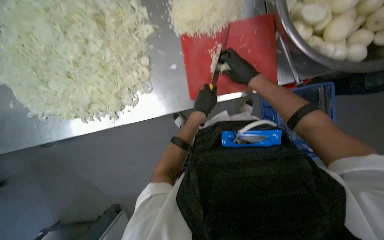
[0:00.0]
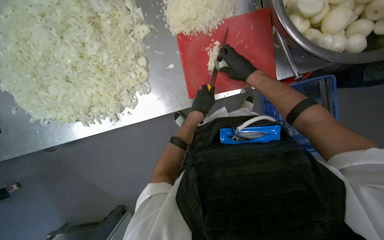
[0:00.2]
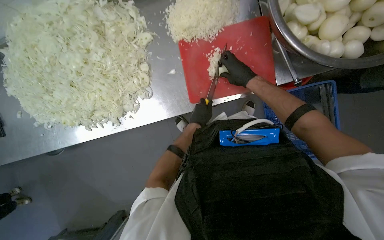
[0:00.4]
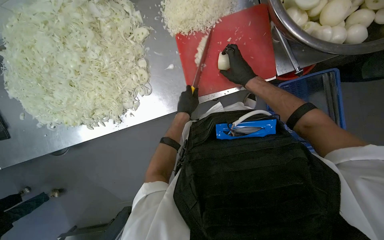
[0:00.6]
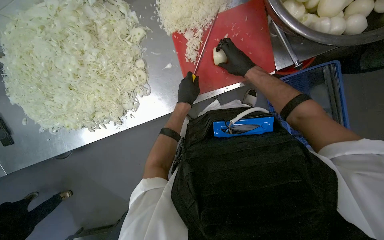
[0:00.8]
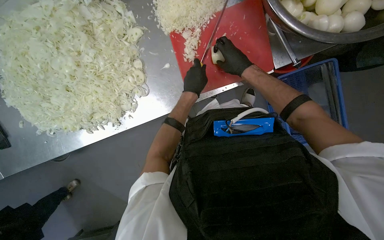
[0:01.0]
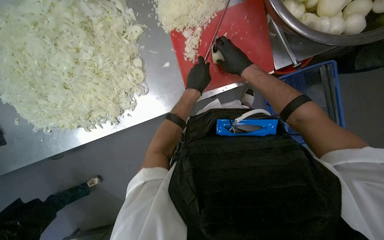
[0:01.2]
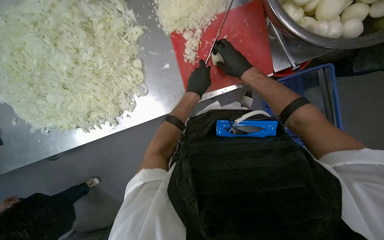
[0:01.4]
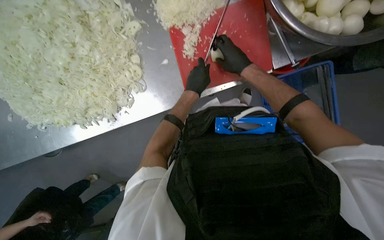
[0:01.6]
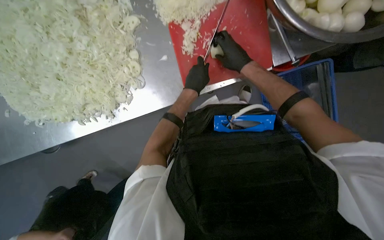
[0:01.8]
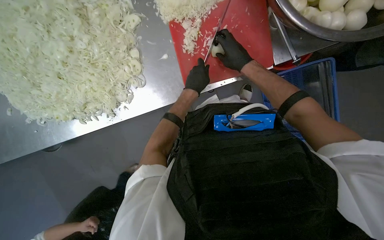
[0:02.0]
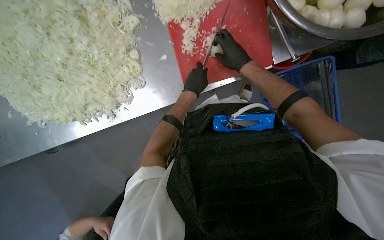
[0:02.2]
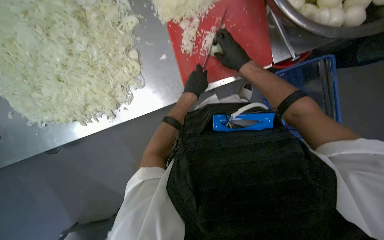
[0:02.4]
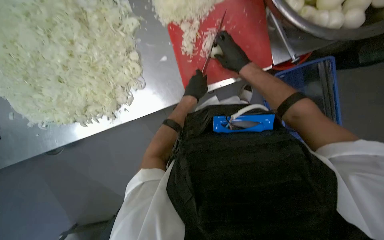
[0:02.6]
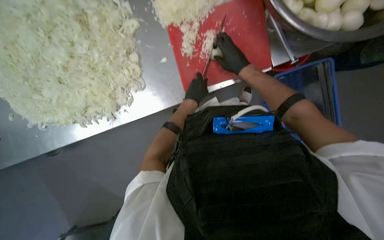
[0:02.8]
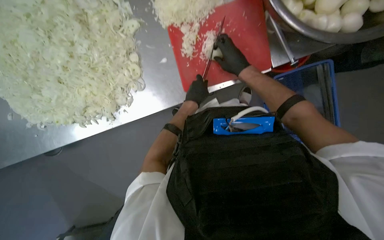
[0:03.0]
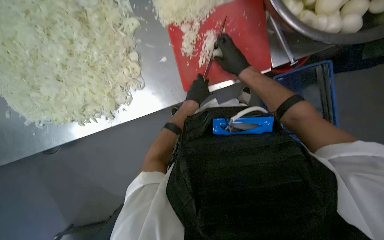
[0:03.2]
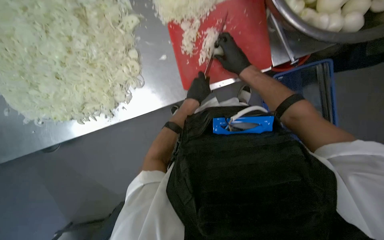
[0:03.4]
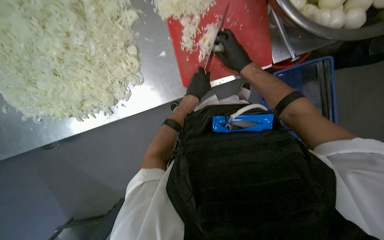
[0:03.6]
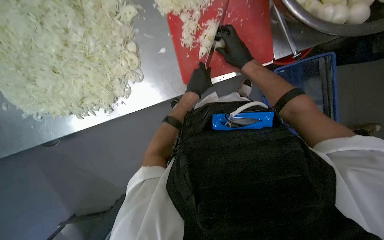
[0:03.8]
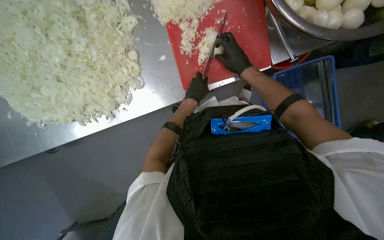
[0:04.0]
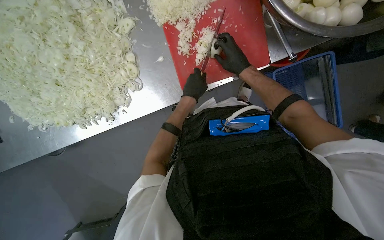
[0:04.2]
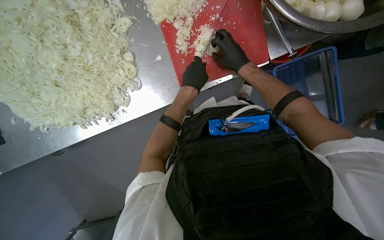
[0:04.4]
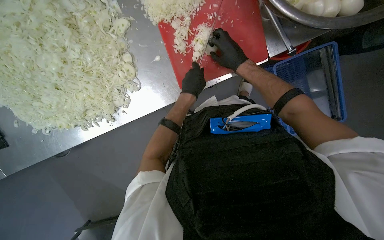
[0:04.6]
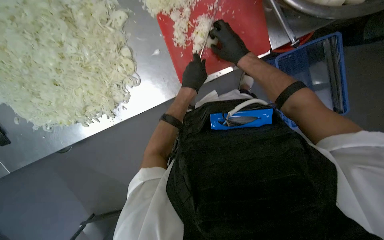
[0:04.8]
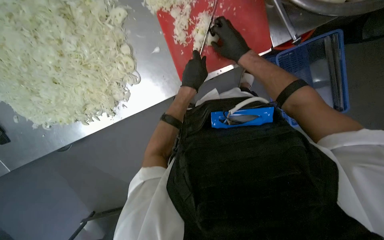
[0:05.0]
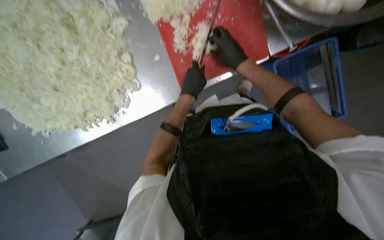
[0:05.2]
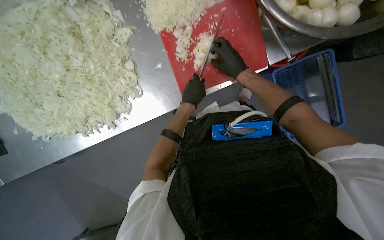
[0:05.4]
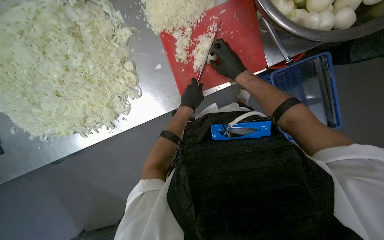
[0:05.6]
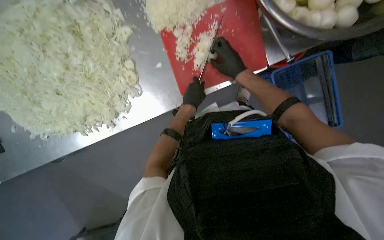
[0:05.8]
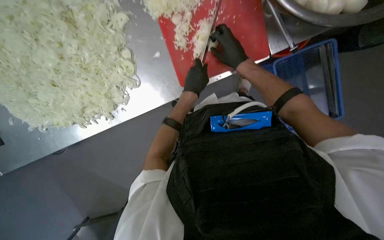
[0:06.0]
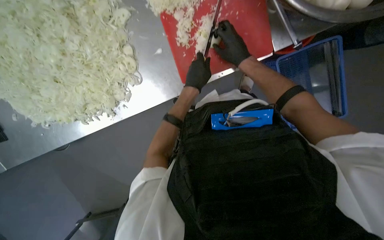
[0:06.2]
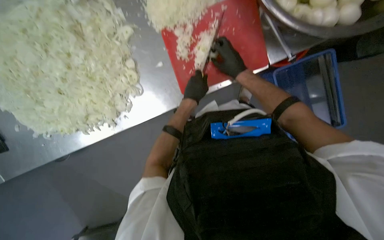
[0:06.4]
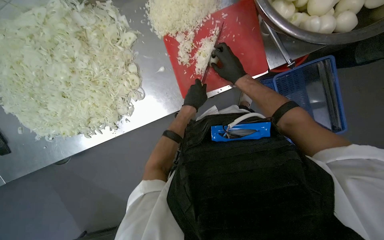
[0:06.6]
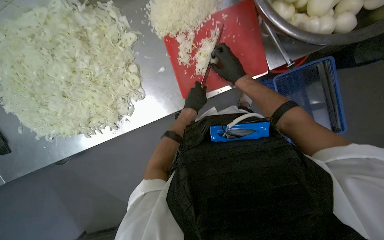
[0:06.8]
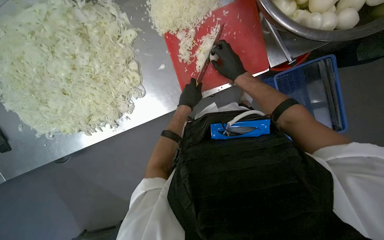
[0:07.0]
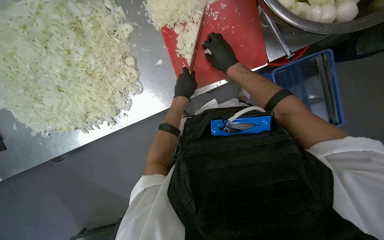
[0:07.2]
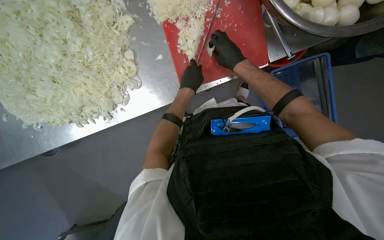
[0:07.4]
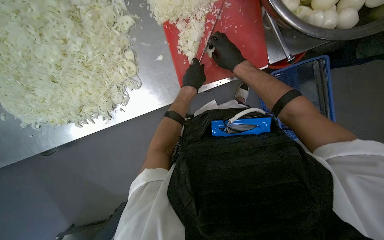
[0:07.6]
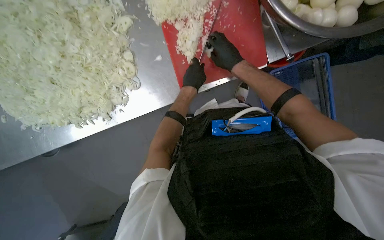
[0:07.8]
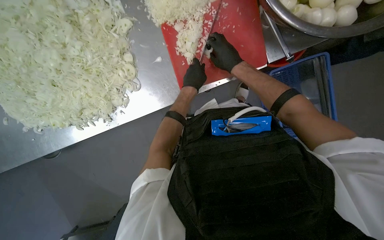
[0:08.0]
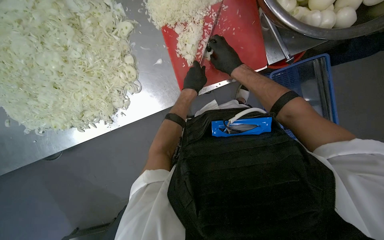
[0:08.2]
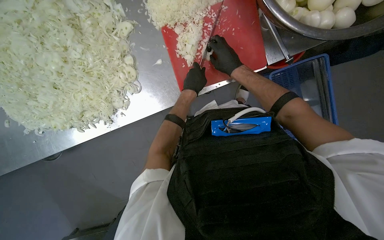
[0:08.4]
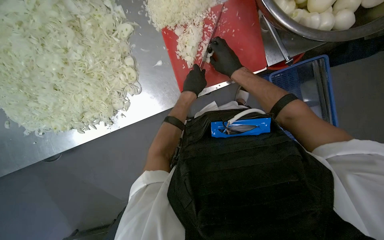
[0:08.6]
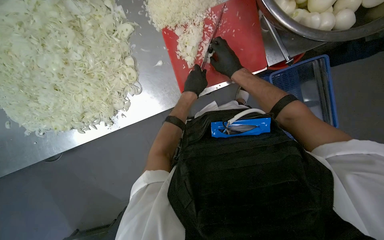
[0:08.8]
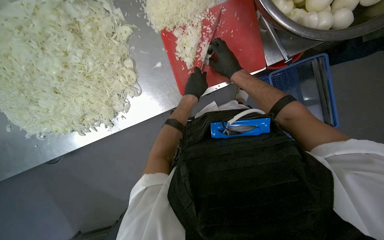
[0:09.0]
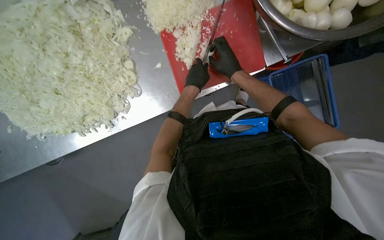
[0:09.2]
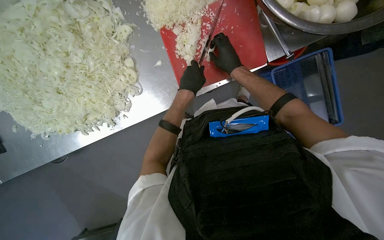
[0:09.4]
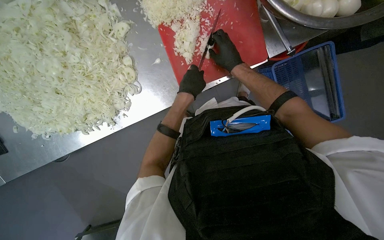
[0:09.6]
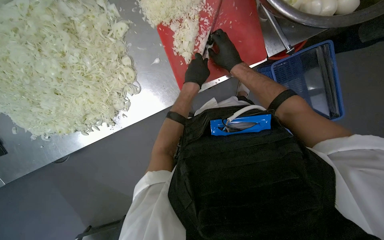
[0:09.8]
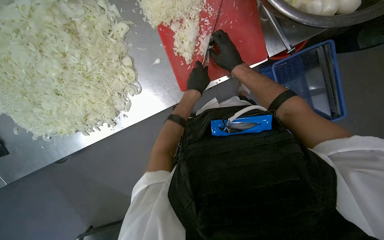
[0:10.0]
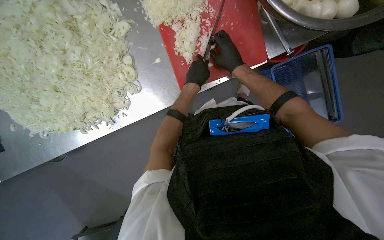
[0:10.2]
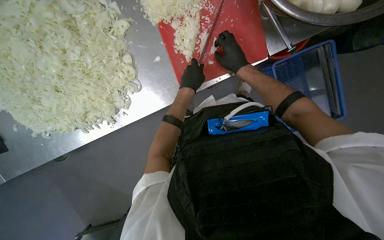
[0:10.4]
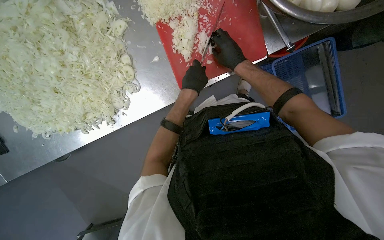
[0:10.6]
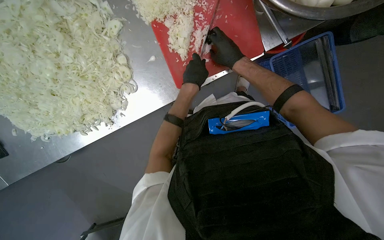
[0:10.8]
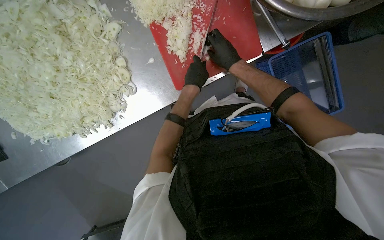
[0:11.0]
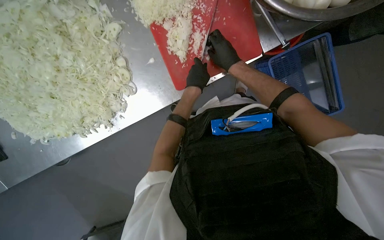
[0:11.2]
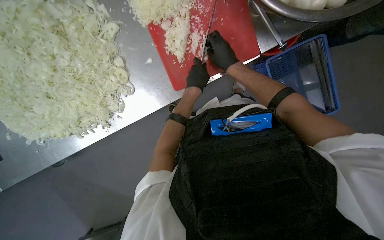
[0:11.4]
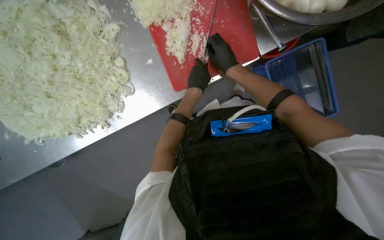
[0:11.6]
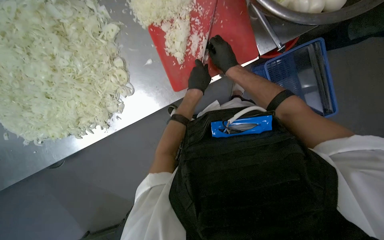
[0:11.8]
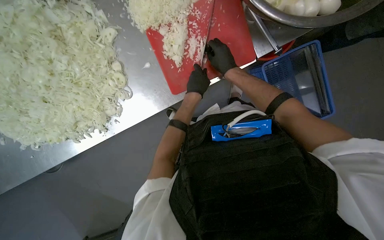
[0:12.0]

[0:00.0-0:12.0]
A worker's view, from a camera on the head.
Job: preparing food.
The whole recording: Preparing onions on cutting board. The worker continues mincing onions on a red cutting board with a knife.
0:00.0 to 0:10.4: The hands stay close to where they were, moving slightly.
0:10.4 to 0:12.0: The hands are busy where they are.

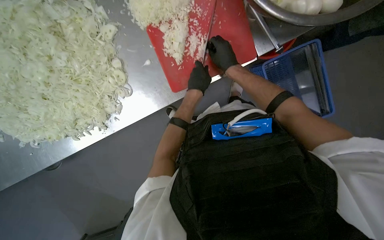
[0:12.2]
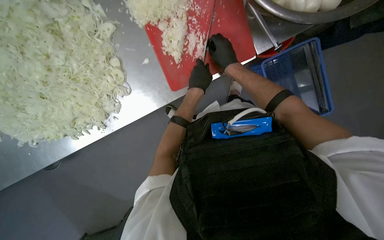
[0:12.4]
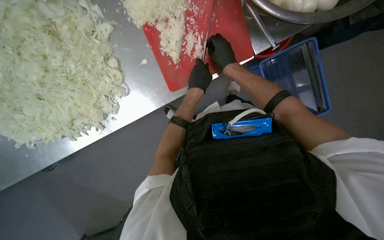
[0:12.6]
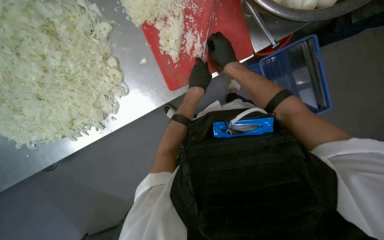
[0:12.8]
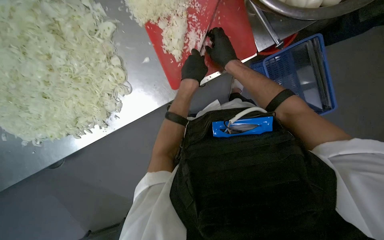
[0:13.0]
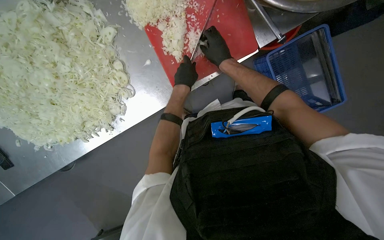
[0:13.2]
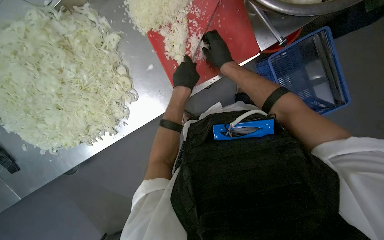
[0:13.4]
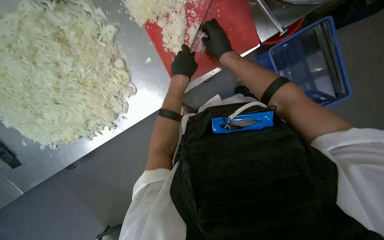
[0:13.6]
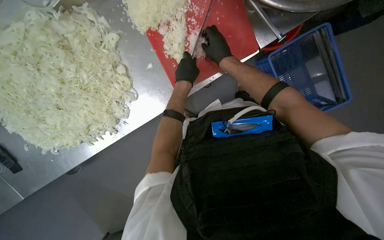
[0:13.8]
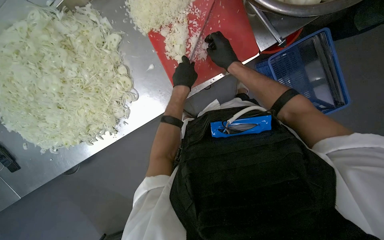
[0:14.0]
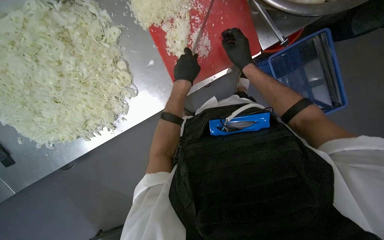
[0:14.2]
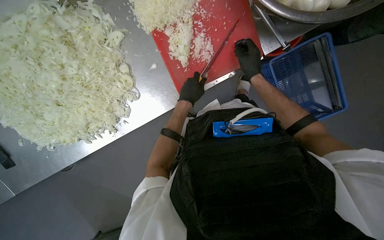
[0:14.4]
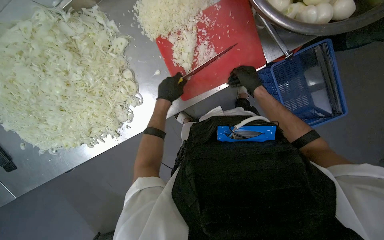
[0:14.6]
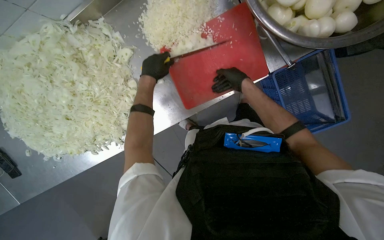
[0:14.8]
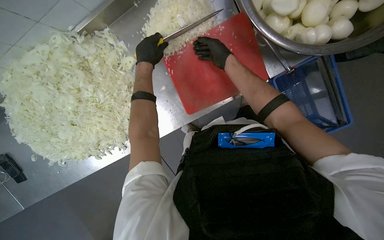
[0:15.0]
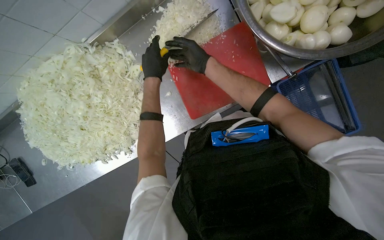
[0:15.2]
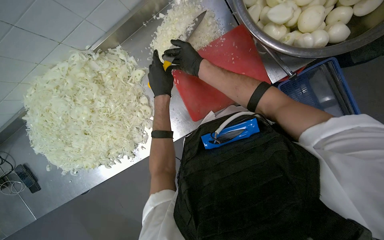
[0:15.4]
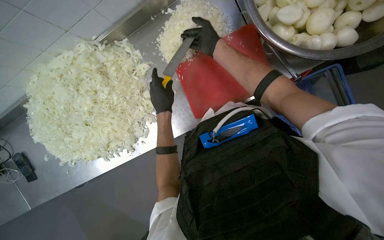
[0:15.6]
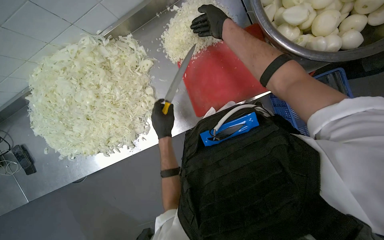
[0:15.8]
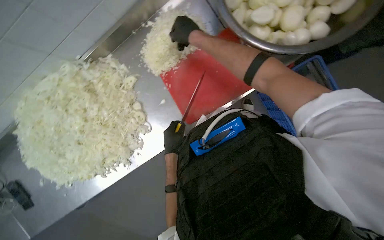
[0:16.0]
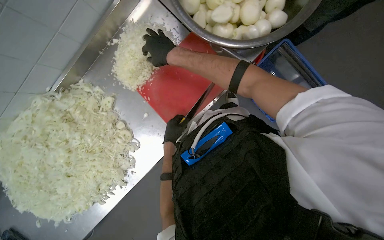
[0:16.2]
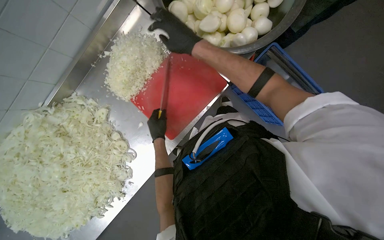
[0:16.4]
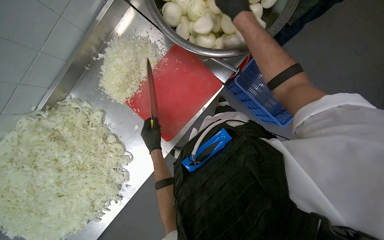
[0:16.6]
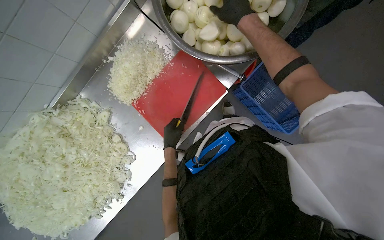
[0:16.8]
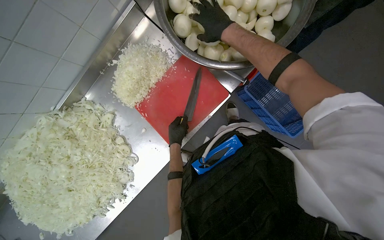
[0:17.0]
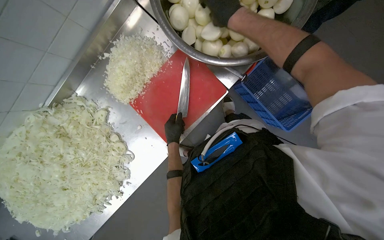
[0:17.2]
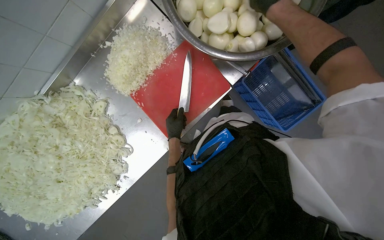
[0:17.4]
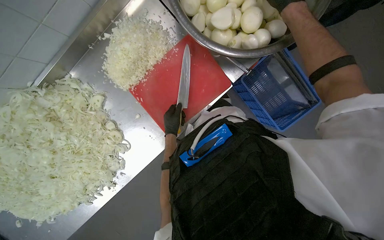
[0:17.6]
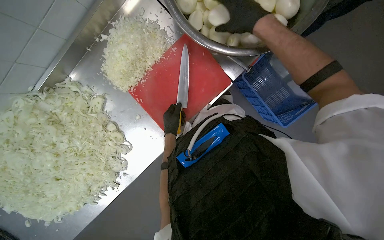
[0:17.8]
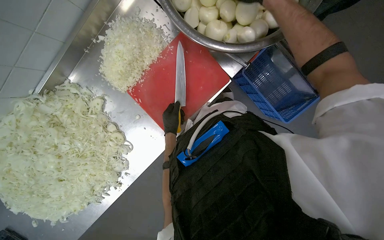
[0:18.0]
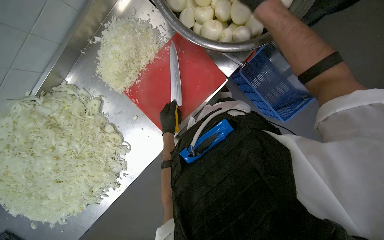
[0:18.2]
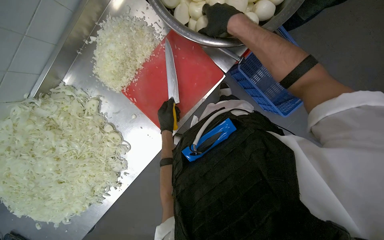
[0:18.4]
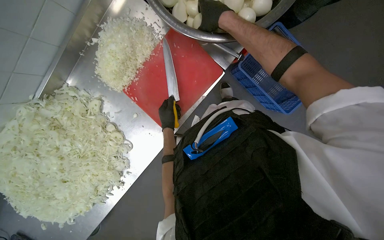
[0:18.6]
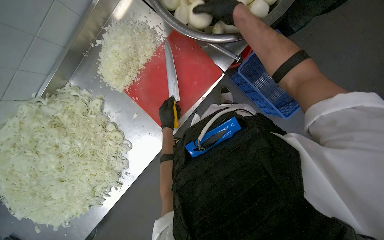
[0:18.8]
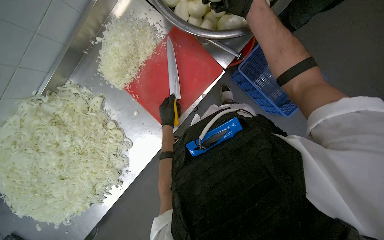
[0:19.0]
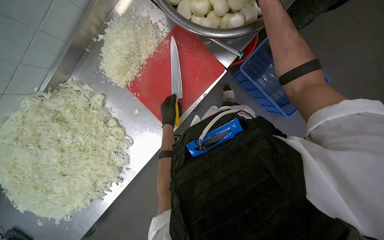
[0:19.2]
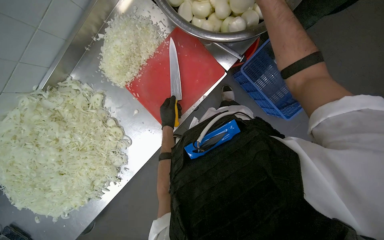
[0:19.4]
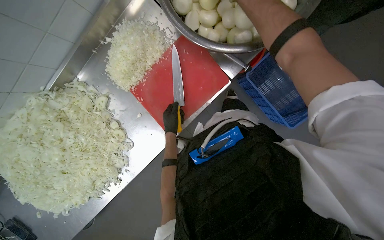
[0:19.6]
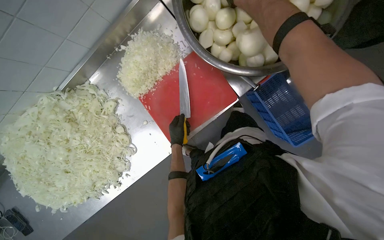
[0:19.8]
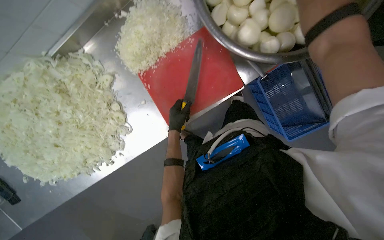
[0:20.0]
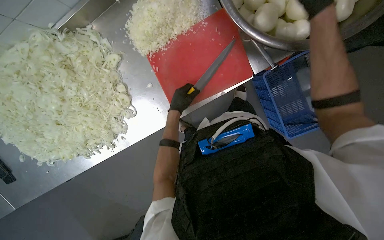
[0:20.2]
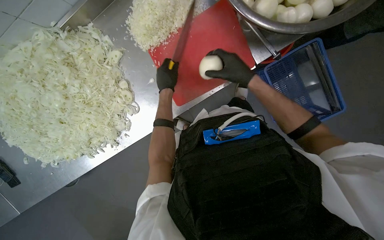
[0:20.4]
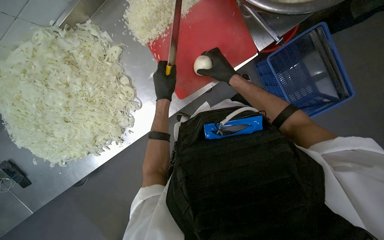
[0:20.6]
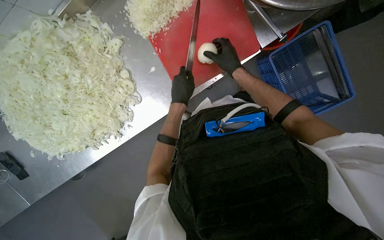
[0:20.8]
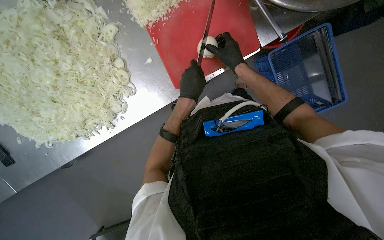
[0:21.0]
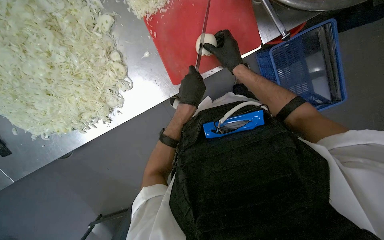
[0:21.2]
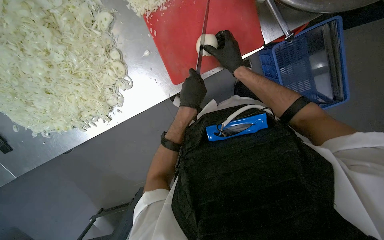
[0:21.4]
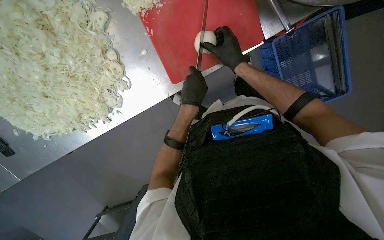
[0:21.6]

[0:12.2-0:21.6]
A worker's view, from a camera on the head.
Job: preparing food.
The whole recording: Preparing onions on cutting board. The worker continues mincing onions on a red cutting board with a knife.
0:12.2 to 0:13.8: The hands are busy where they are.
0:13.8 to 0:15.4: The hands both shift to the left by roughly 15 cm.
0:15.4 to 0:17.0: The left hand is displaced farther from the camera by approximately 10 cm; the right hand goes about 35 cm to the right, nearer to the camera and up the picture.
0:17.0 to 0:18.4: The right hand moves down the picture, some 10 cm.
